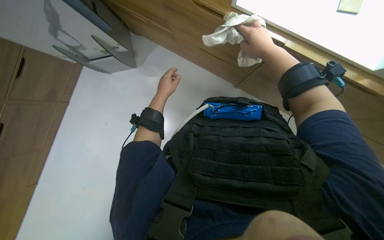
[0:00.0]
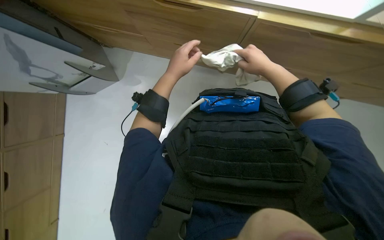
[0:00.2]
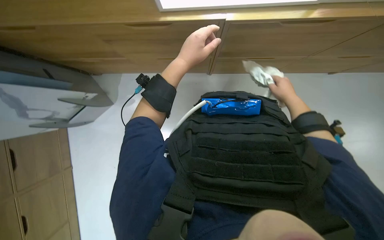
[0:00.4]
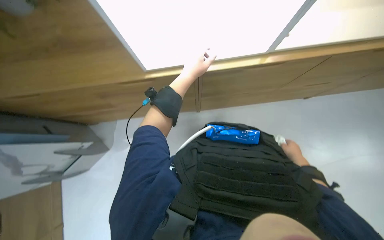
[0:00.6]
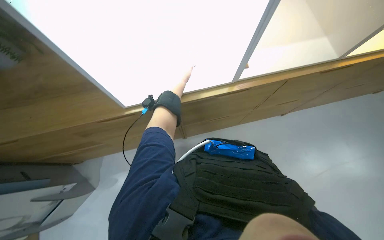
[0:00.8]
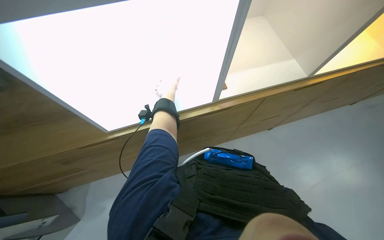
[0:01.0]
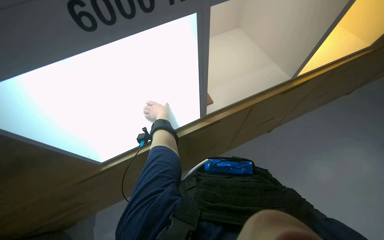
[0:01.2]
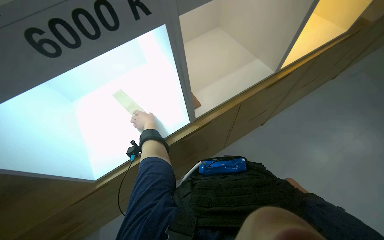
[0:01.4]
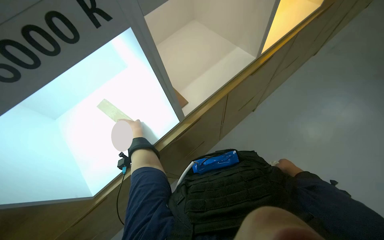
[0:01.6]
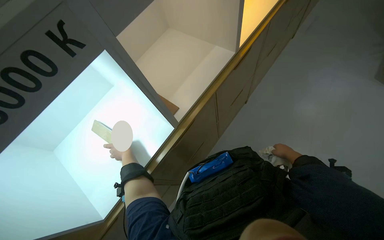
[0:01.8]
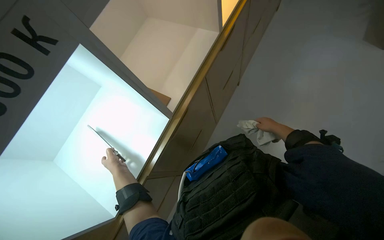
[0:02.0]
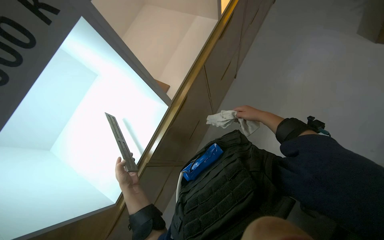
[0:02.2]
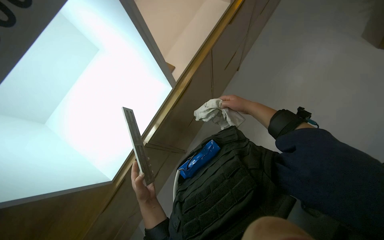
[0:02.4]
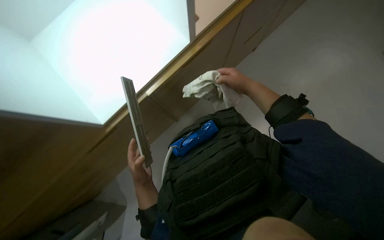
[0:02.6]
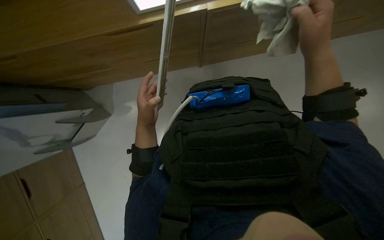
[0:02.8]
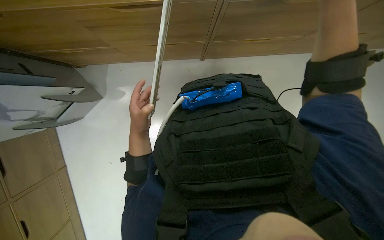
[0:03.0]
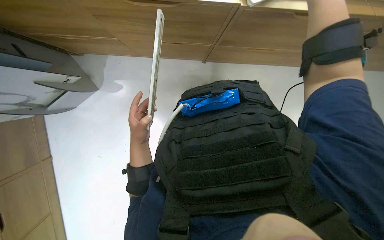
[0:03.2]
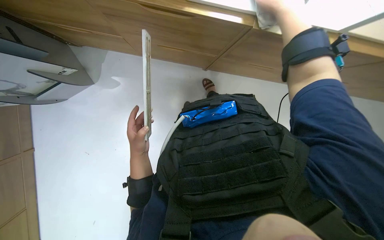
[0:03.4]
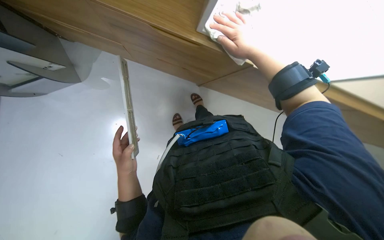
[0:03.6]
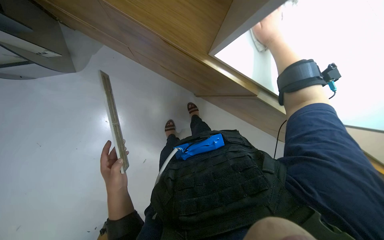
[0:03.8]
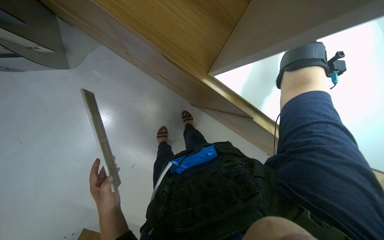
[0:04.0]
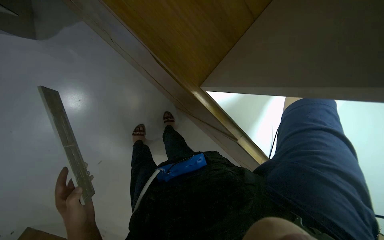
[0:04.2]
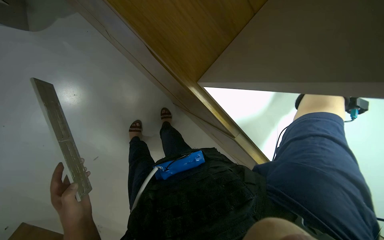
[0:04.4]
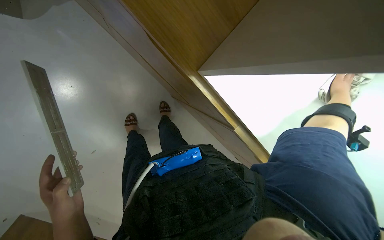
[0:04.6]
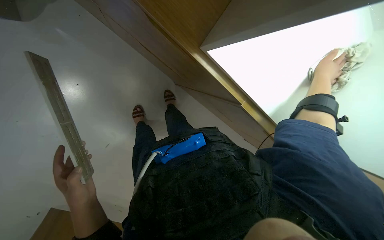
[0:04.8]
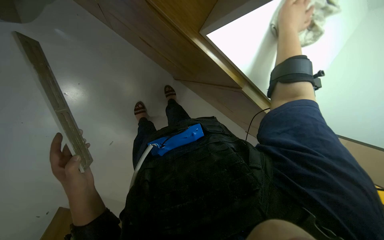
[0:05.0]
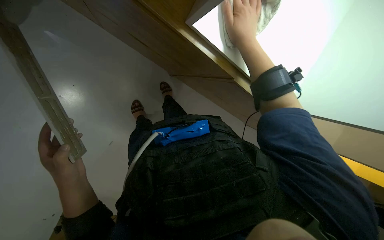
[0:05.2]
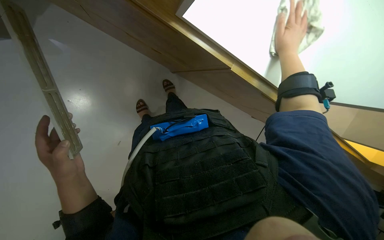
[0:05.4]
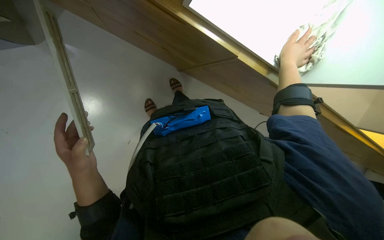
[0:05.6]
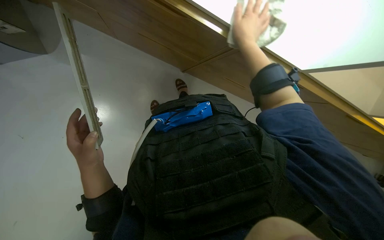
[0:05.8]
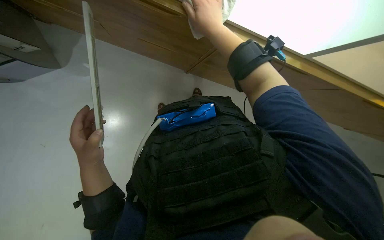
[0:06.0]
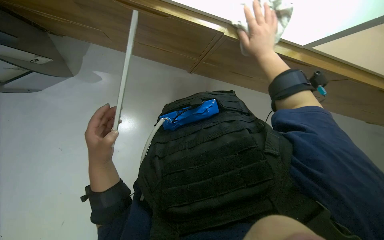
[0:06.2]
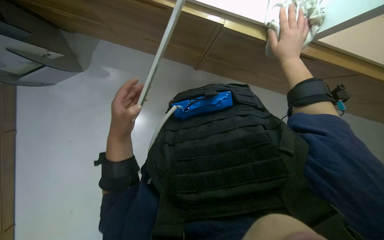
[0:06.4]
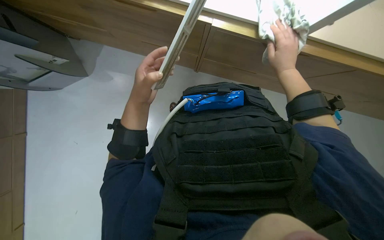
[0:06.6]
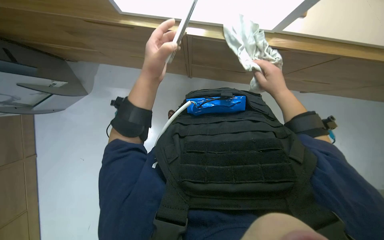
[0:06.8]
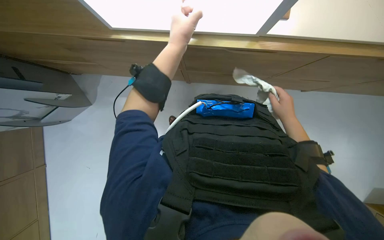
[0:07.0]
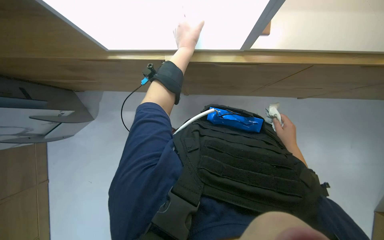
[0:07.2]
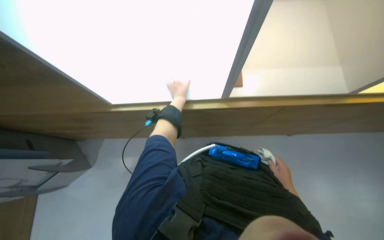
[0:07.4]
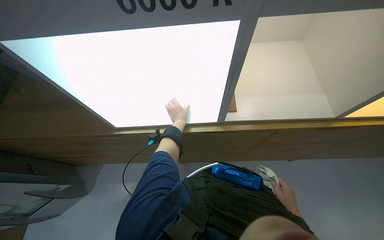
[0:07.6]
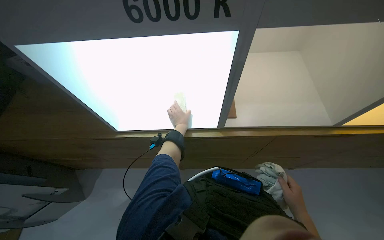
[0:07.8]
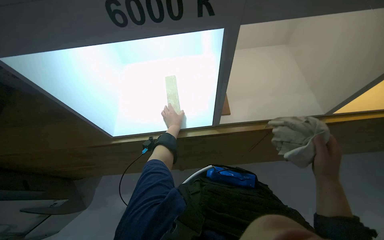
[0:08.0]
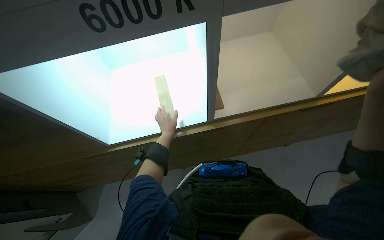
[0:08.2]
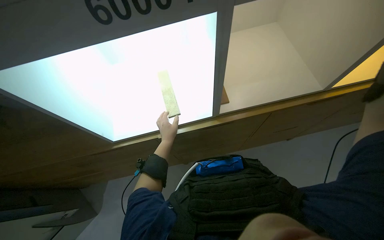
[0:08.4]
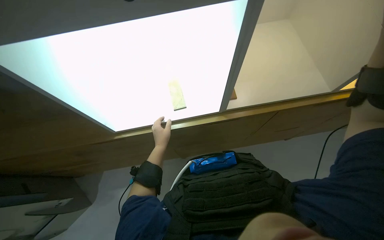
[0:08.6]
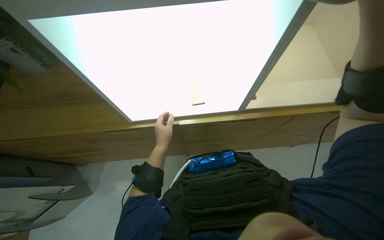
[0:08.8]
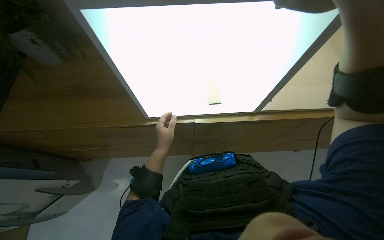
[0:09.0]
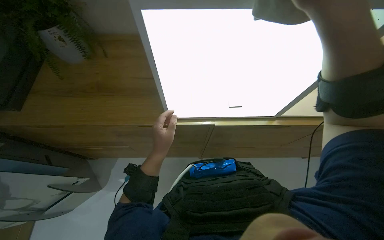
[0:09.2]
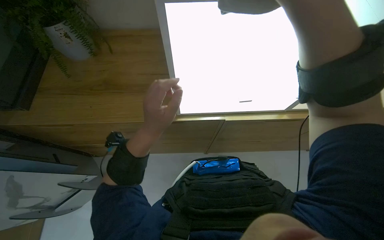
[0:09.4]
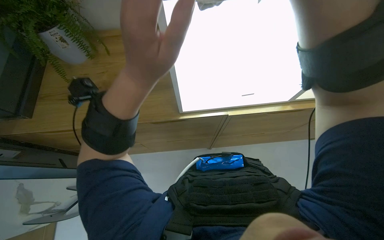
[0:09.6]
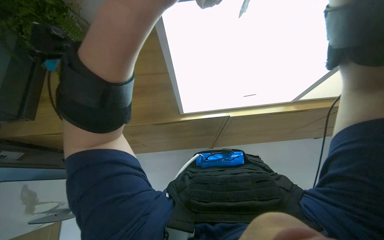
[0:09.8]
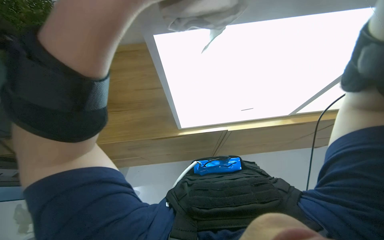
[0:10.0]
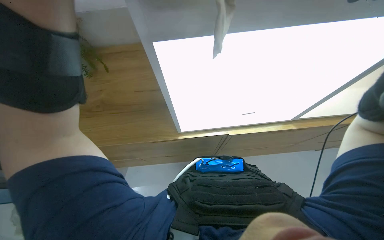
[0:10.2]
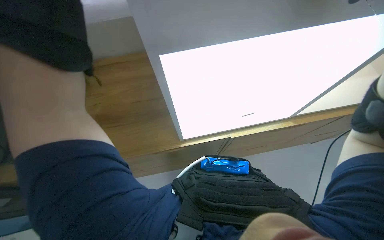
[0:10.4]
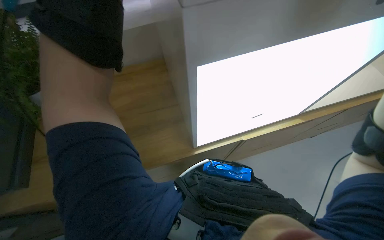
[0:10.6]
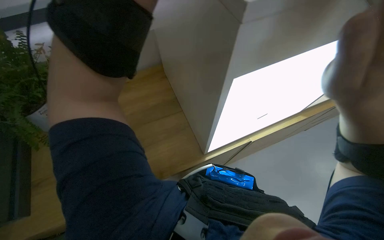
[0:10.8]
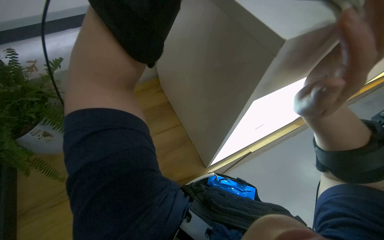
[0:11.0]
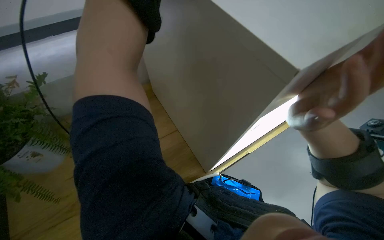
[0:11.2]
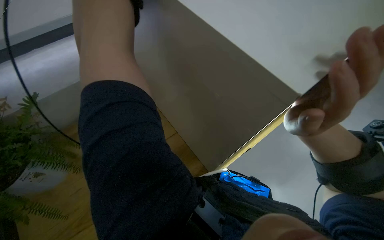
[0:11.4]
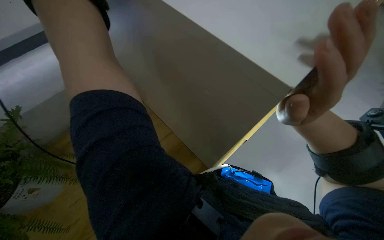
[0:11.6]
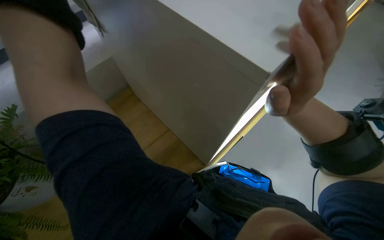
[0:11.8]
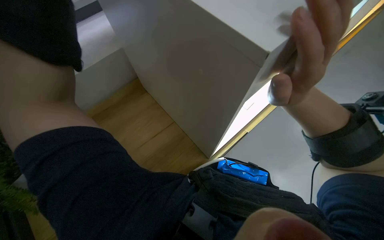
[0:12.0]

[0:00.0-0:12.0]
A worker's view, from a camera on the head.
Job: wiping surfaces.
The whole recording: Wiping wooden surfaces. The worker wipes various wooden surfaces and pieces with a white cloth.
0:00.0 to 0:01.6: The right hand is displaced down the picture by approximately 40 cm. Meanwhile the left hand moves nearer and farther over approximately 30 cm, changing direction 2 times.
0:01.6 to 0:03.0: The head turns to the right by roughly 20 degrees. The camera pitches downward, by some 25 degrees.
0:03.0 to 0:04.4: The camera is aimed about 25 degrees further to the right. The scene rotates clockwise by roughly 25 degrees. The left hand shifts approximately 25 cm down the picture.
0:06.0 to 0:07.6: The view tips upward by some 35 degrees.
0:07.6 to 0:09.0: The left hand goes some 25 cm nearer to the camera.
0:09.0 to 0:10.4: The wearer looks roughly 10 degrees further upward.

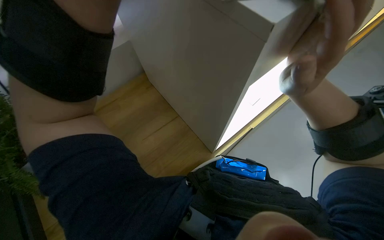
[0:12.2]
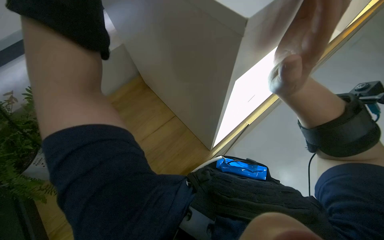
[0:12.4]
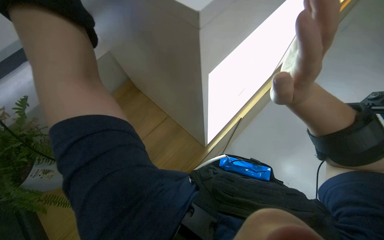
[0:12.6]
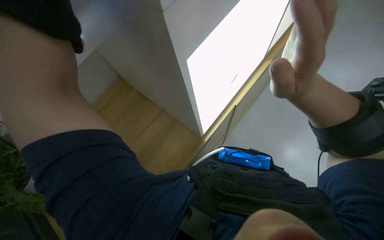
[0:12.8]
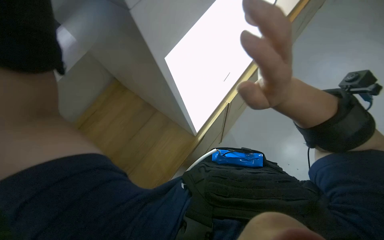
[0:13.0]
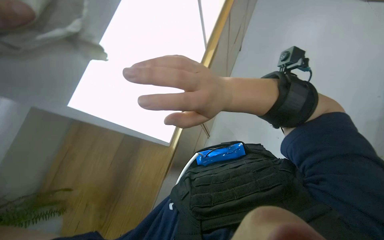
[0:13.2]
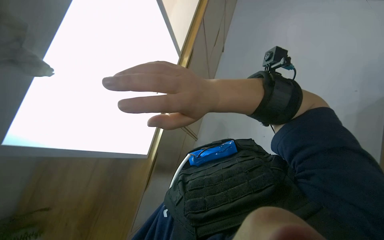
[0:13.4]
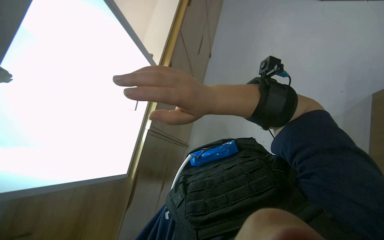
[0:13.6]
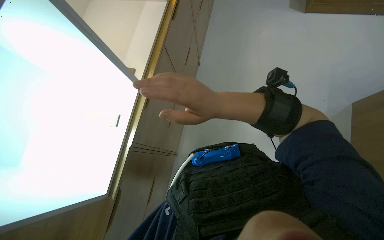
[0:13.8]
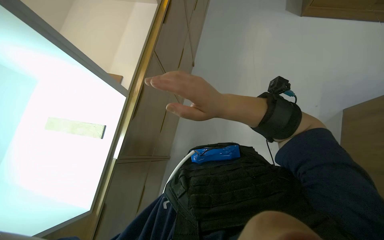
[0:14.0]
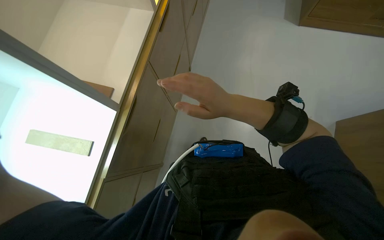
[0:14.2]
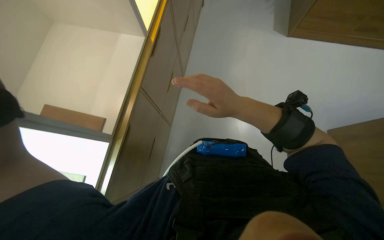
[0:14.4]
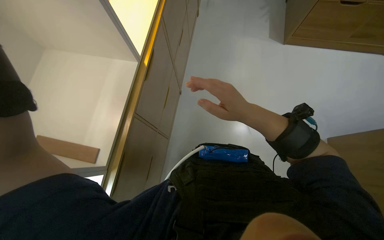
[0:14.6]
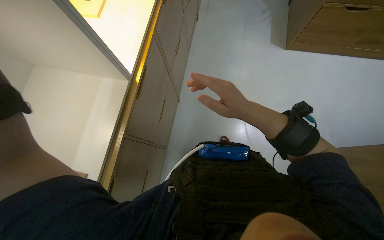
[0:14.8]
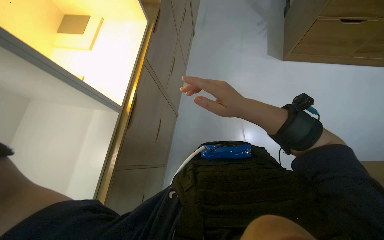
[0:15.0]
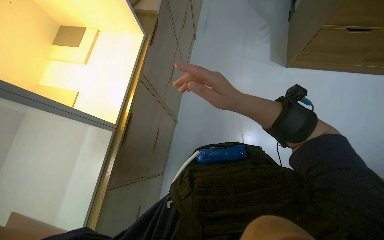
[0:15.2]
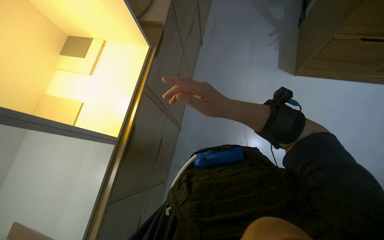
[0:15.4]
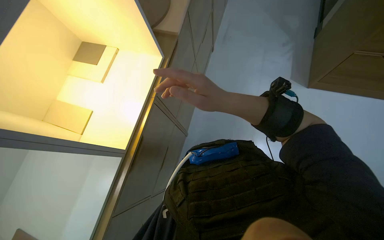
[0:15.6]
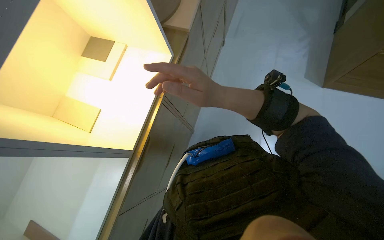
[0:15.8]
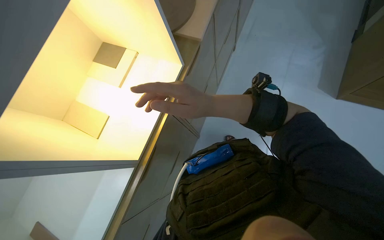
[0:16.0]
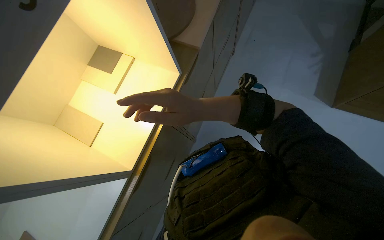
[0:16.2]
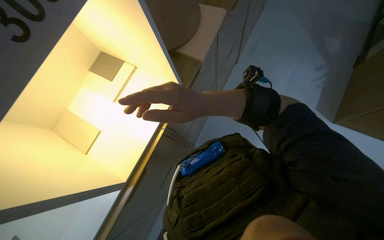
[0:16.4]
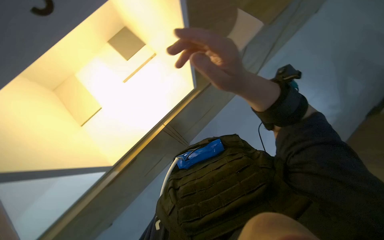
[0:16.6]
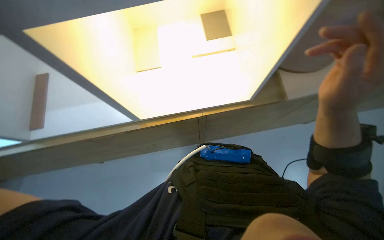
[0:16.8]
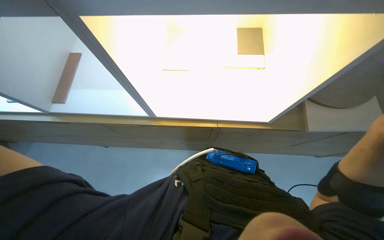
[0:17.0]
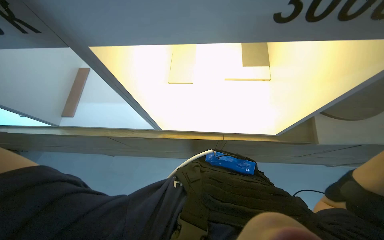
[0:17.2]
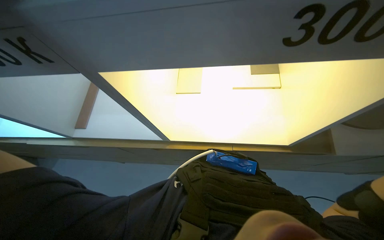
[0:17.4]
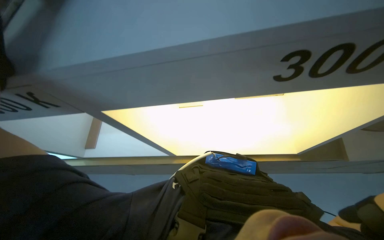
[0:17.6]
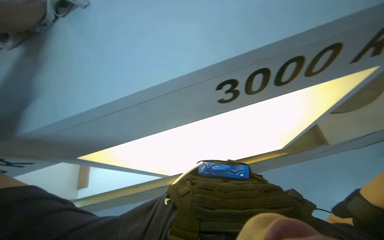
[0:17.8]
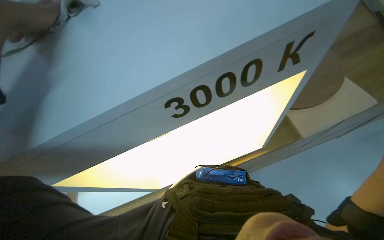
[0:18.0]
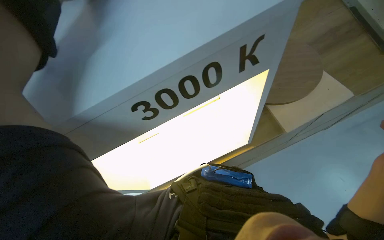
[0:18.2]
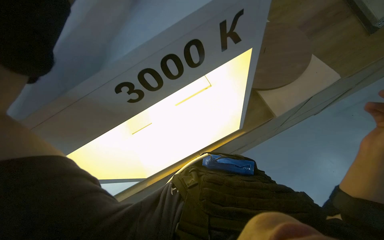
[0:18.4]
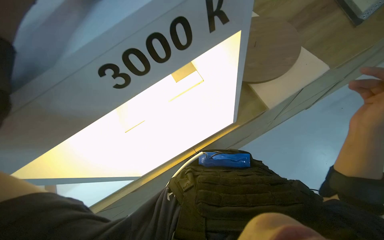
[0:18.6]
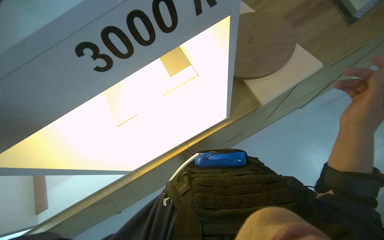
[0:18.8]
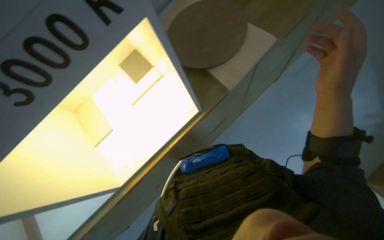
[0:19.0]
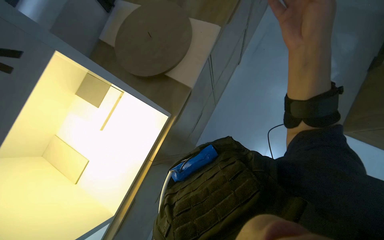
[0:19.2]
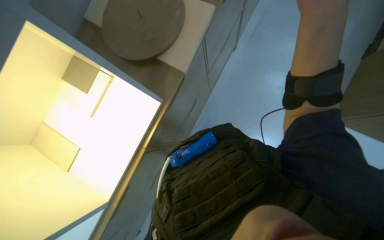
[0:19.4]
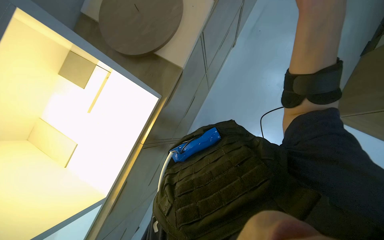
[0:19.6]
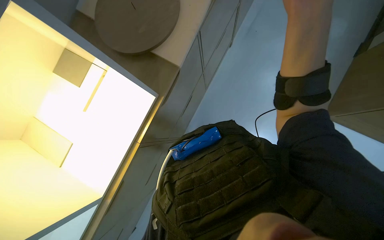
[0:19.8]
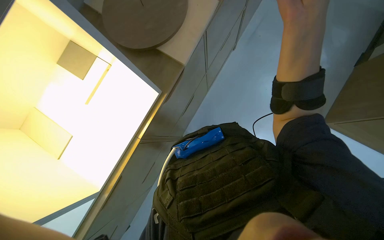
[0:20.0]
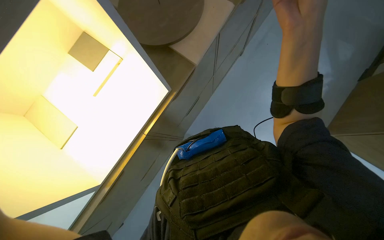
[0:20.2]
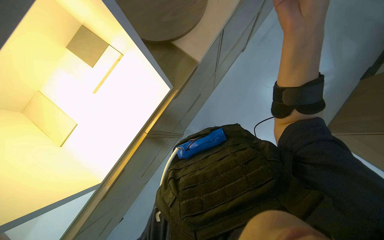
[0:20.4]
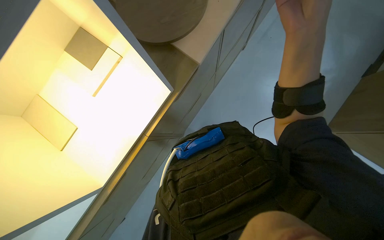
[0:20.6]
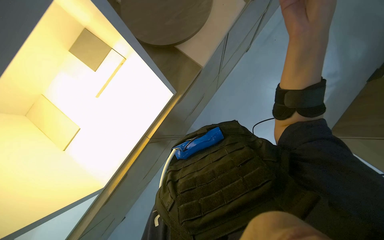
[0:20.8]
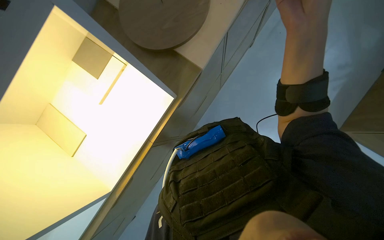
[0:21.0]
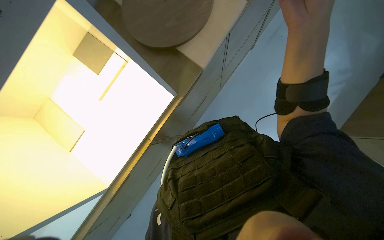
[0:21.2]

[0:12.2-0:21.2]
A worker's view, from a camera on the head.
Job: wiping surfaces.
The whole recording: Wiping wooden surfaces. The worker wipes various wooden surfaces and pieces with a white cloth.
0:12.2 to 0:13.8: The scene turns roughly 25 degrees counterclockwise in the picture.
0:13.8 to 0:15.2: The wearer's head swings about 15 degrees to the left. The right hand moves to the right, about 15 cm.
0:16.6 to 0:18.2: The camera is aimed approximately 15 degrees further to the left. The view tips upward by about 10 degrees.
0:18.2 to 0:19.8: The wearer's head swings about 20 degrees to the right.
